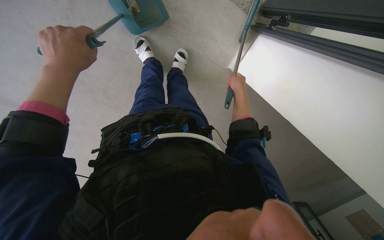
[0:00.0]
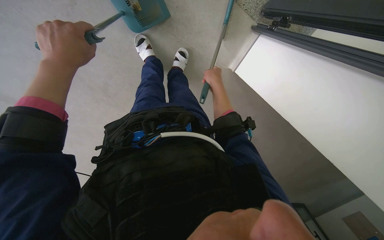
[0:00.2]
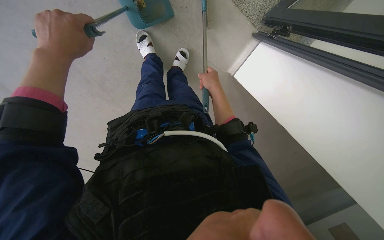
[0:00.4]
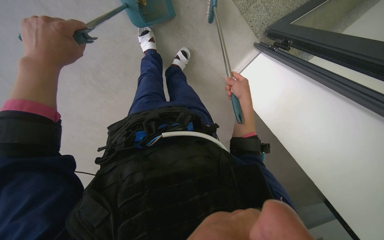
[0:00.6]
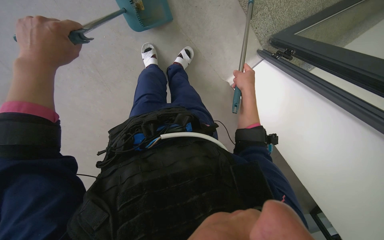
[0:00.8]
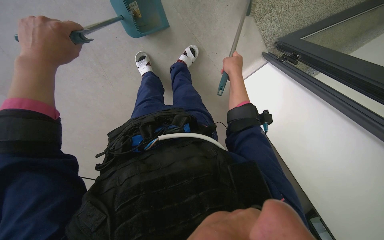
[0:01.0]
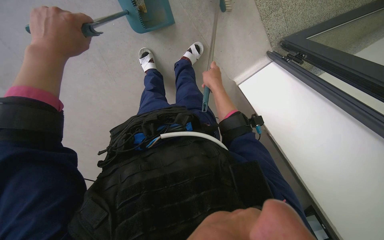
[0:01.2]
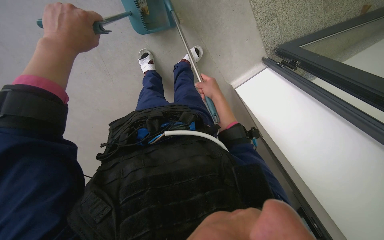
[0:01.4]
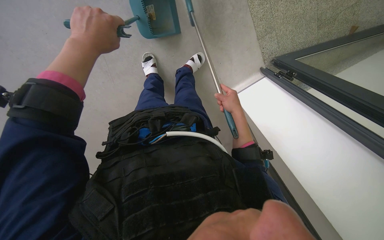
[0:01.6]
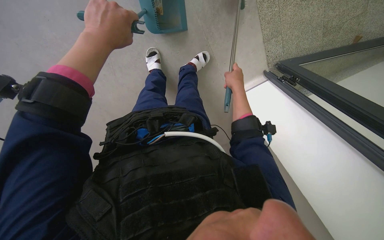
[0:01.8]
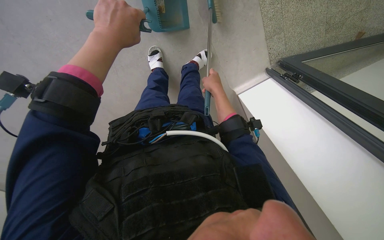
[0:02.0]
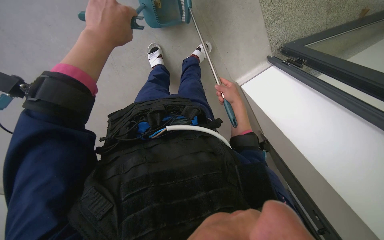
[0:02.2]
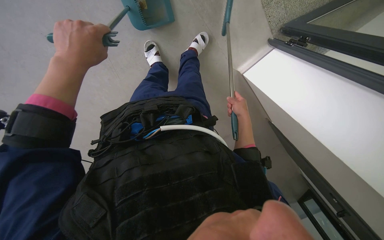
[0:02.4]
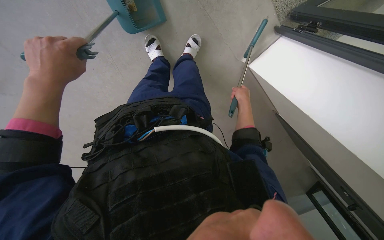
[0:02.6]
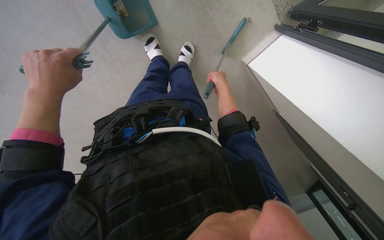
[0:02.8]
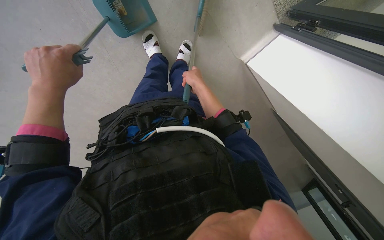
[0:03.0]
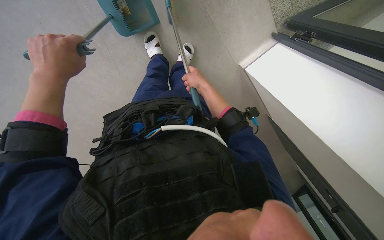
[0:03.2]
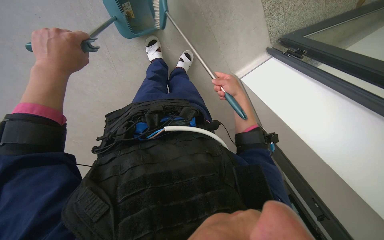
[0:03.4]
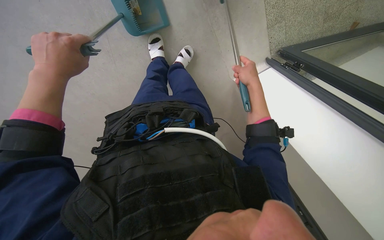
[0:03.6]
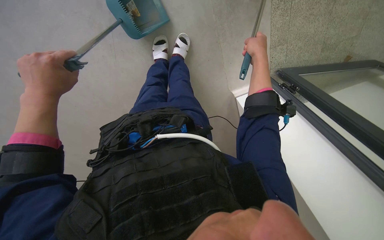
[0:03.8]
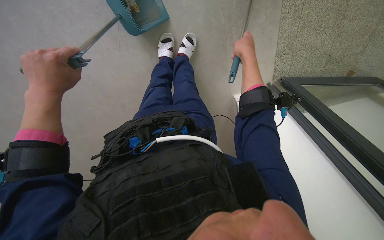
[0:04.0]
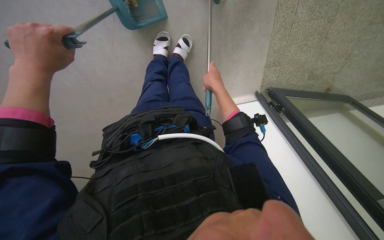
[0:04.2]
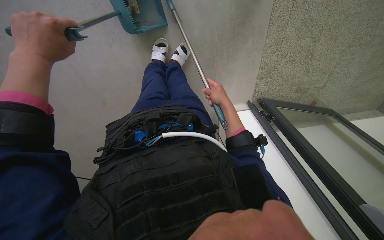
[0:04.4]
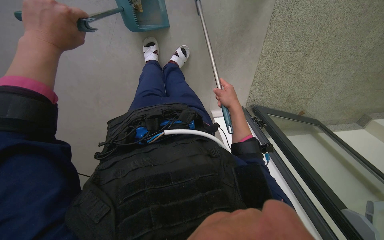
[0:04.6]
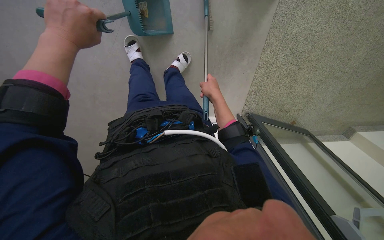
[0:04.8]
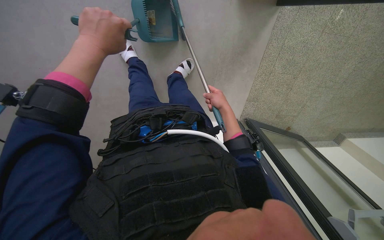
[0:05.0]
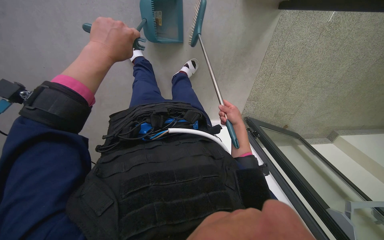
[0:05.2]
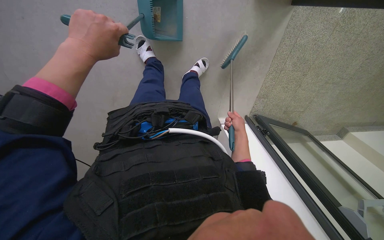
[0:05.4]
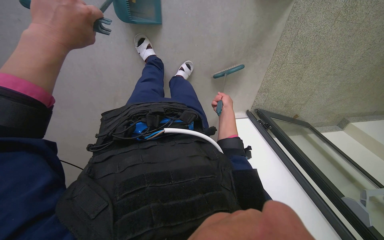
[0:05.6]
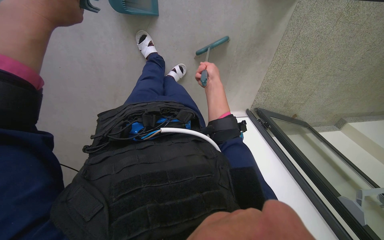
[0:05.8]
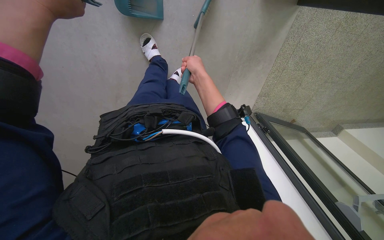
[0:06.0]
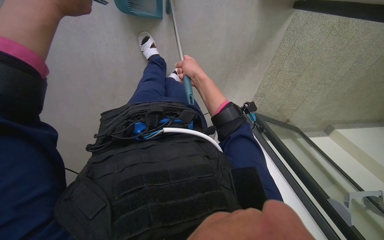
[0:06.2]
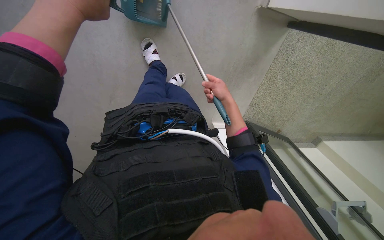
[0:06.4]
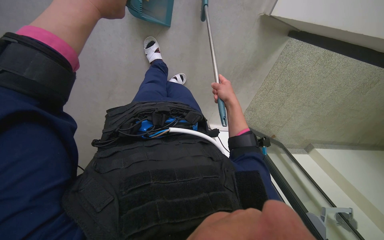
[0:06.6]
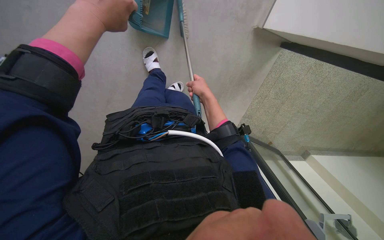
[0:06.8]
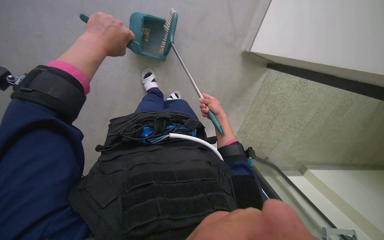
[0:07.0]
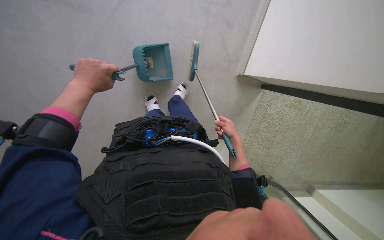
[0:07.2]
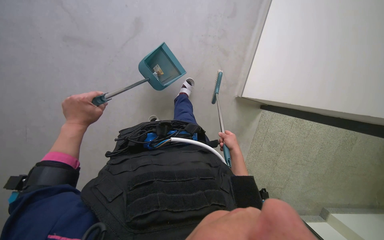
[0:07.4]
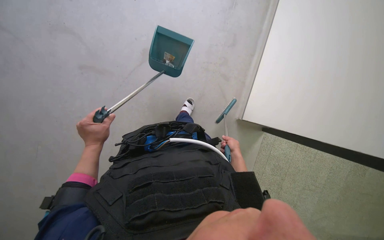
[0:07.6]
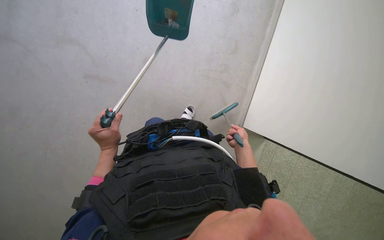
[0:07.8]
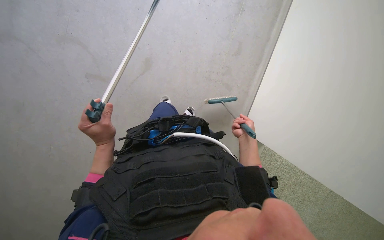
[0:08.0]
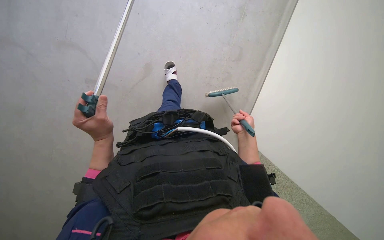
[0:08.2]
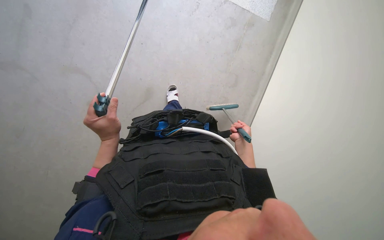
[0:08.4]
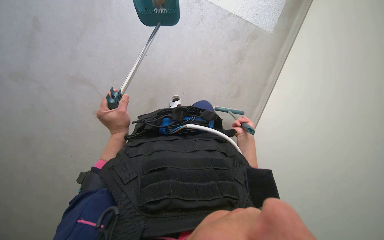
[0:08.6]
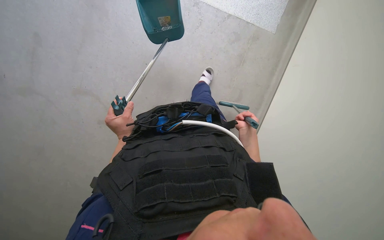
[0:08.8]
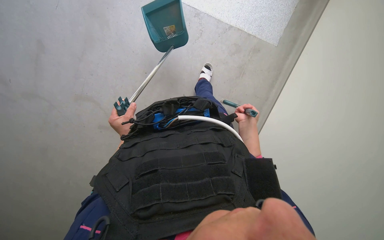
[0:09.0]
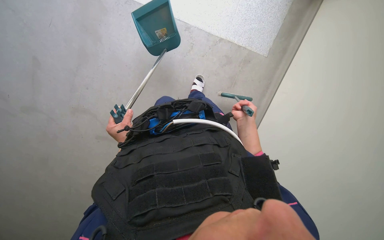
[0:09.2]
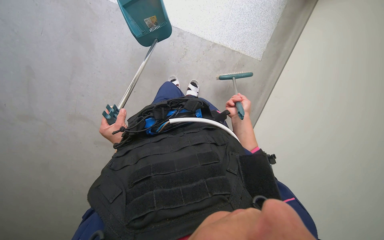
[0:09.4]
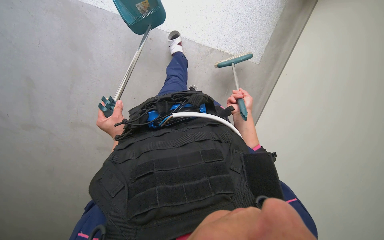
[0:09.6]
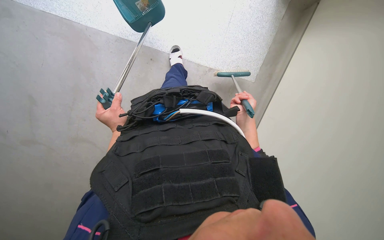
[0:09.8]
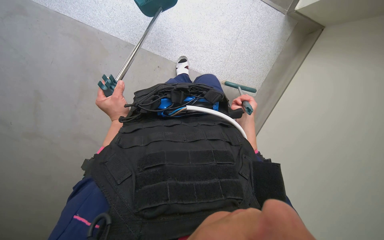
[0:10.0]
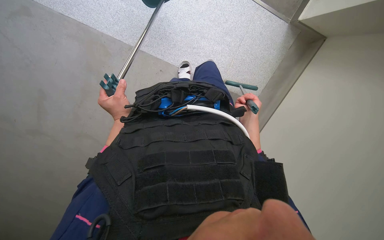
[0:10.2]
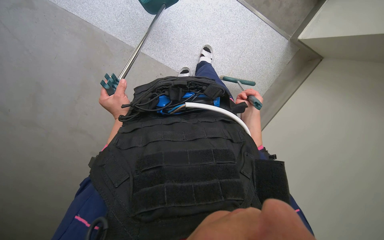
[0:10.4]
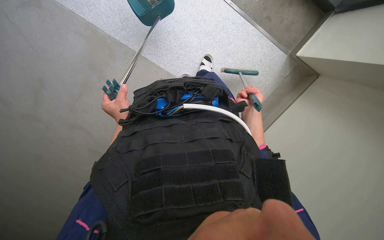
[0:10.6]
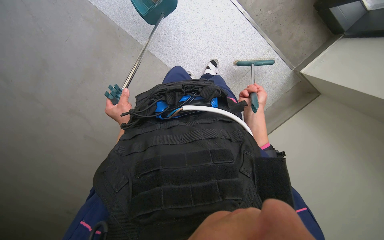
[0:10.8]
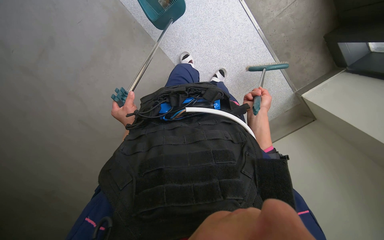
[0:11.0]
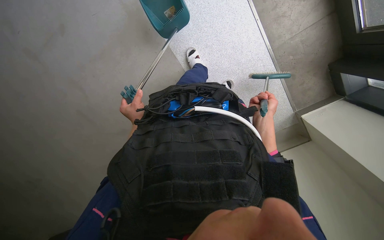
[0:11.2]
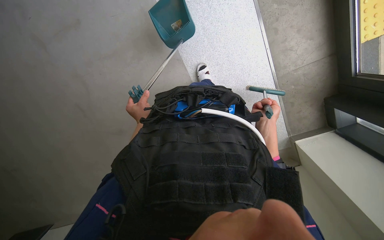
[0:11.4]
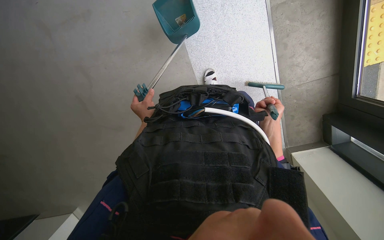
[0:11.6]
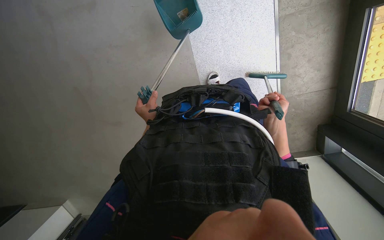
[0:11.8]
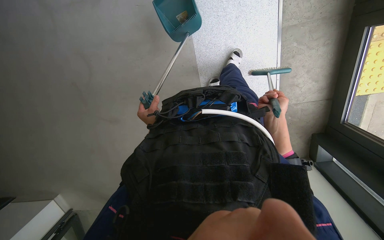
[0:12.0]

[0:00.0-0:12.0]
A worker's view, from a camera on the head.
Job: sweeping floor.
The whole recording: Sweeping floor with broom and dustpan. The worker sweeps the floor with a broom and dustpan, moving a chair to clear the area.
0:01.6 to 0:03.0: The right hand is displaced to the left by about 15 cm, while the left hand goes some 10 cm down the picture.
0:03.0 to 0:04.4: The camera is aimed about 20 degrees further to the right. The scene turns some 30 degrees clockwise in the picture. The right hand goes about 10 cm to the right.
0:04.4 to 0:06.0: The right hand shifts roughly 35 cm to the left, nearer to the camera and up the picture.
0:06.0 to 0:07.6: The camera pitches upward, by about 40 degrees.
0:07.6 to 0:09.0: The left hand heads farther from the camera, covering approximately 10 cm. Meanwhile the right hand is displaced up the picture by about 15 cm.
0:09.0 to 0:10.4: The camera pitches upward, by approximately 15 degrees. The left hand travels up the picture by approximately 10 cm.
0:10.4 to 0:12.0: The wearer looks about 10 degrees further upward. Everything in view rotates about 50 degrees clockwise.

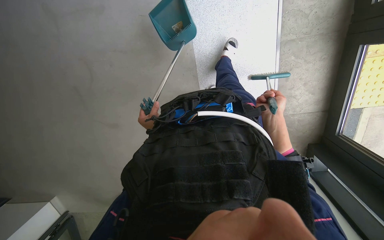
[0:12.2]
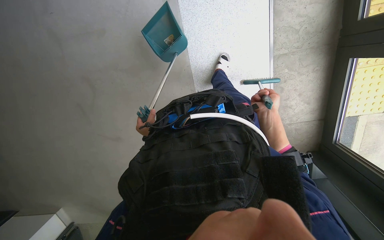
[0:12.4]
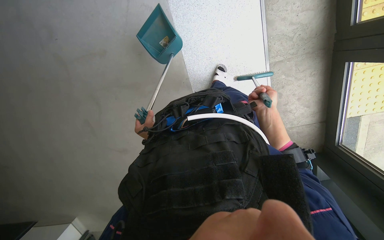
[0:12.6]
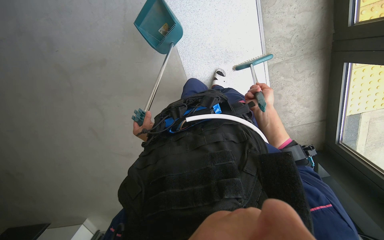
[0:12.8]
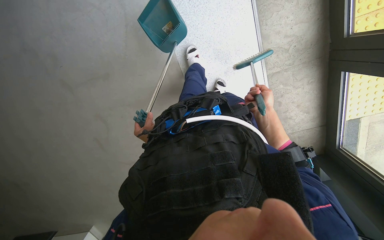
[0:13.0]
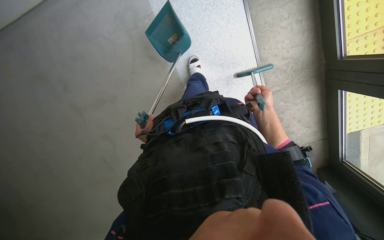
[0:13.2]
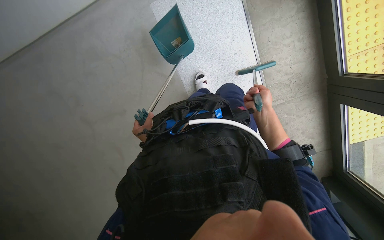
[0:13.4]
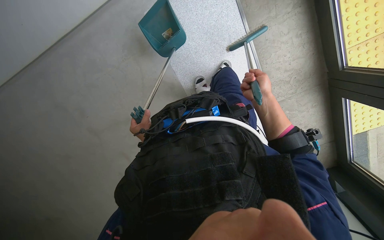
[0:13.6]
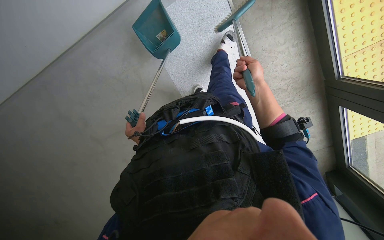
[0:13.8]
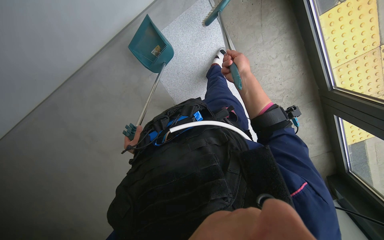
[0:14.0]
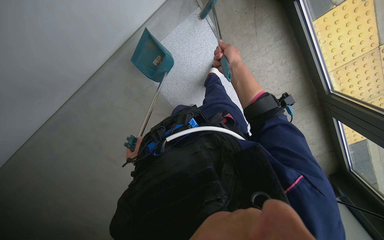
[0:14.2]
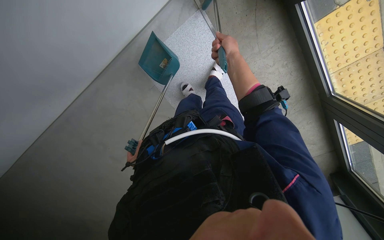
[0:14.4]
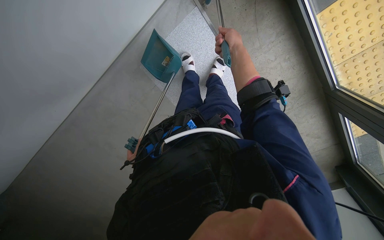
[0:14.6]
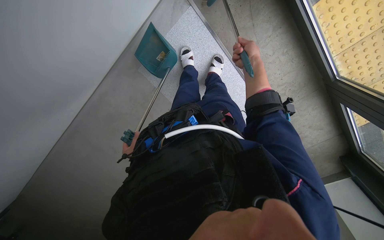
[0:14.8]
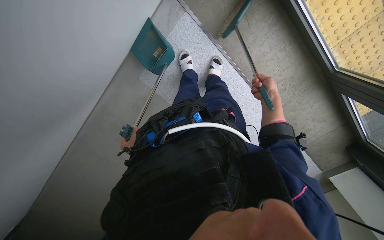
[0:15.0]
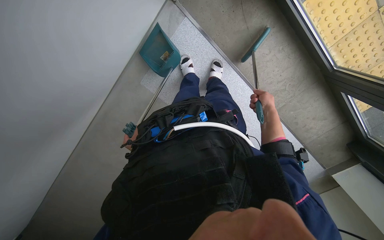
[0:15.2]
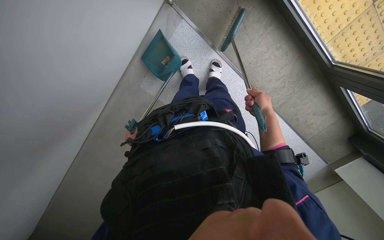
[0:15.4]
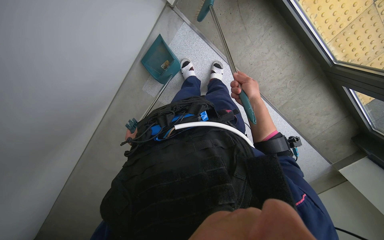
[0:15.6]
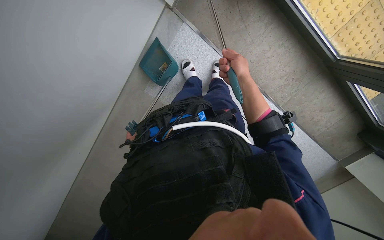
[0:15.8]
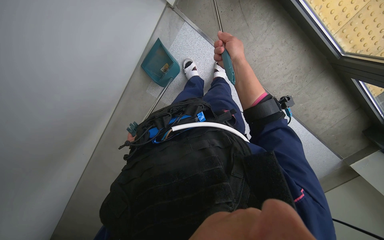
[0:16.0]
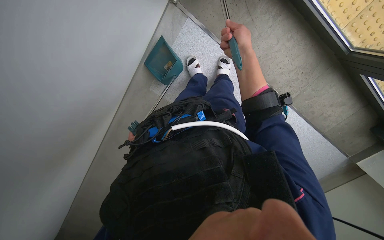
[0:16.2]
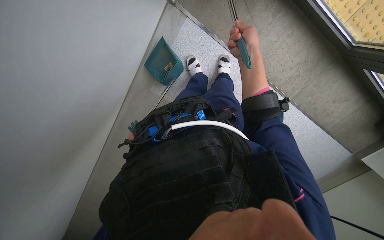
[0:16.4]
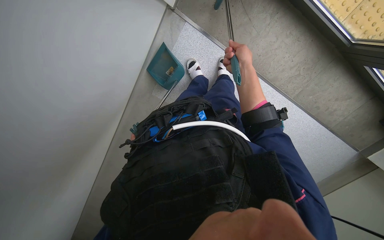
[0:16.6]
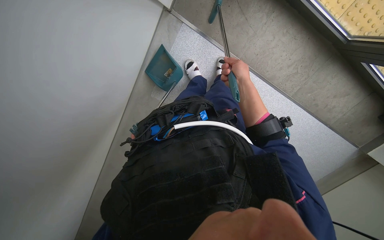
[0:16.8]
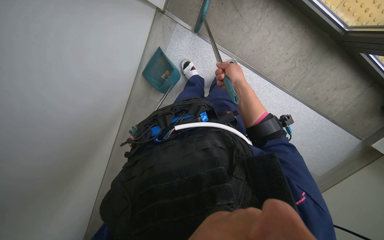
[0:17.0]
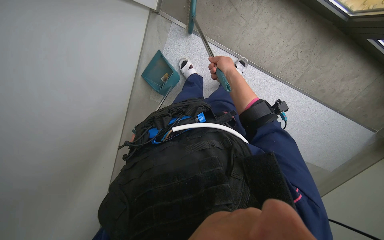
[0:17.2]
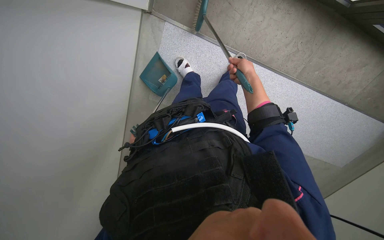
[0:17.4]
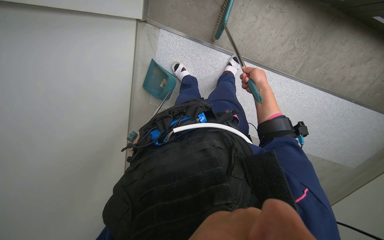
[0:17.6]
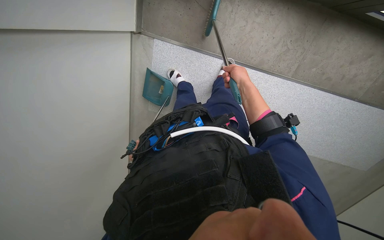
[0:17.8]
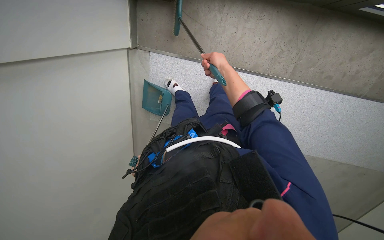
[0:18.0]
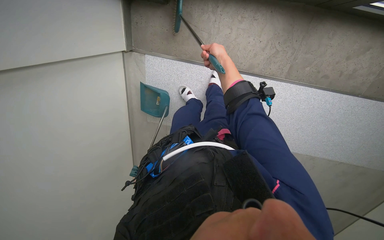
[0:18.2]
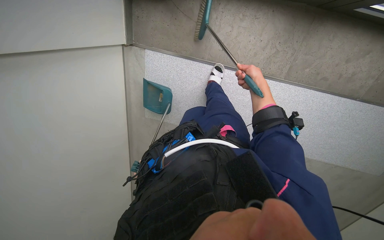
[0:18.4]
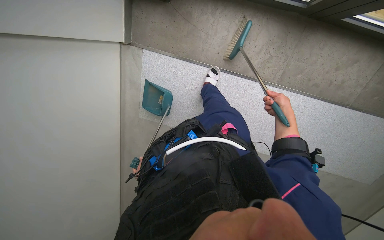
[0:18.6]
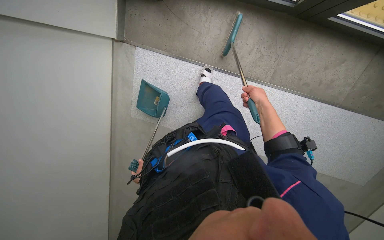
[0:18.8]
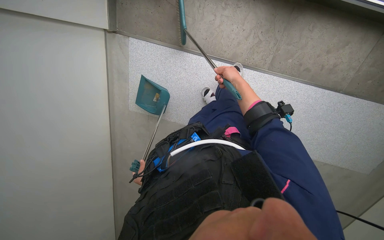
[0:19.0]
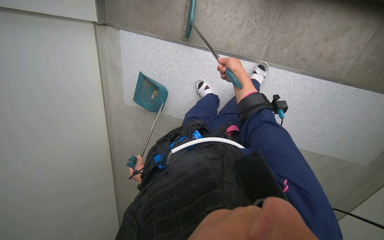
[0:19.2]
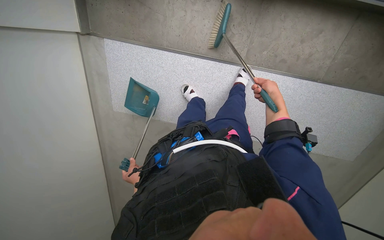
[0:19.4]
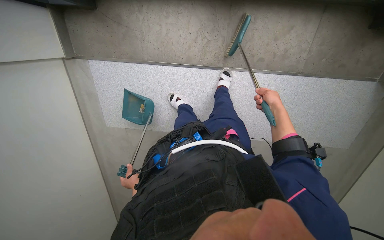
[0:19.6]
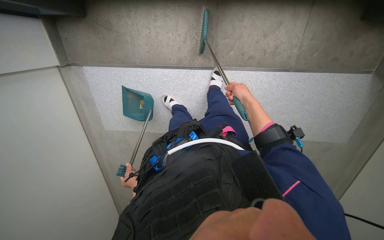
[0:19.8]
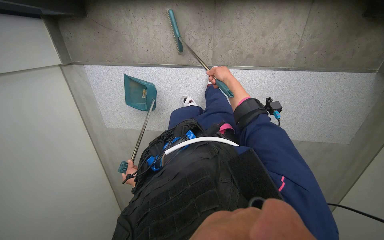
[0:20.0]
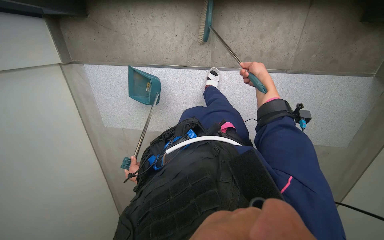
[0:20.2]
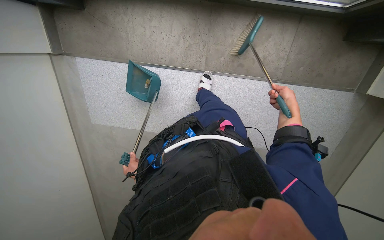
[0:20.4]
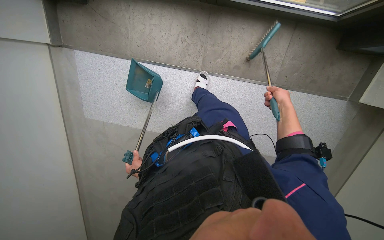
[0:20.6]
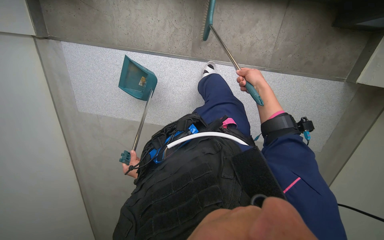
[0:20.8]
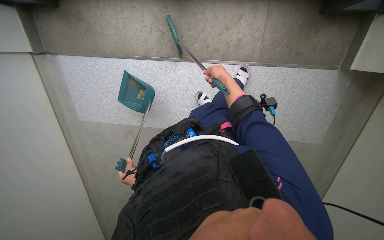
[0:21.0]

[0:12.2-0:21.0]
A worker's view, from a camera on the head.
Job: sweeping floor.
The whole recording: Sweeping floor with broom and dustpan. The worker sweeps the floor with a broom and dustpan, moving a chair to clear the area.
0:12.2 to 0:13.6: The camera pitches upward, by roughly 25 degrees. The right hand shifts some 15 cm up the picture.
0:13.6 to 0:15.2: The left hand goes roughly 20 cm to the left. The right hand moves about 20 cm up the picture and comes back.
0:15.2 to 0:16.6: The right hand is displaced to the left, up the picture and nearer to the camera by roughly 20 cm.
0:16.6 to 0:18.0: The view swings about 15 degrees to the left.
0:18.0 to 0:19.6: The camera is carried roughly 40 cm.
0:19.6 to 0:21.0: The camera travels about 50 cm.
